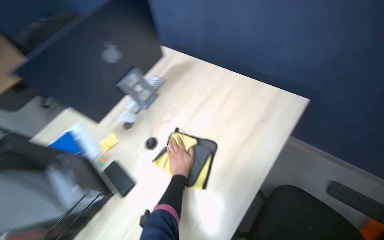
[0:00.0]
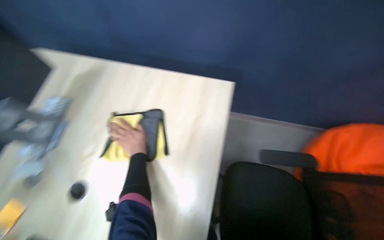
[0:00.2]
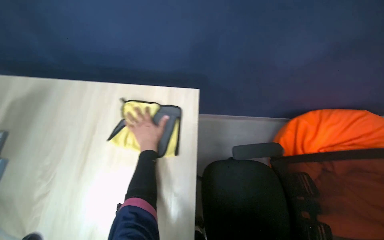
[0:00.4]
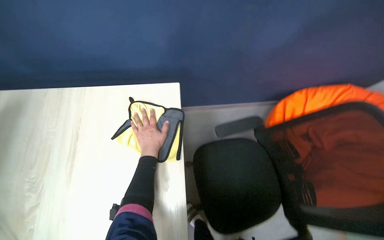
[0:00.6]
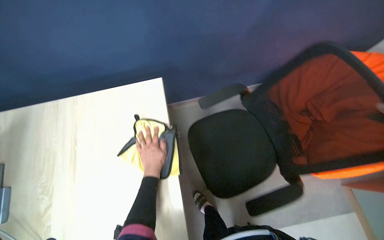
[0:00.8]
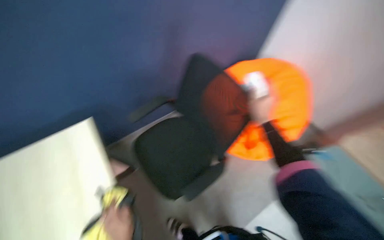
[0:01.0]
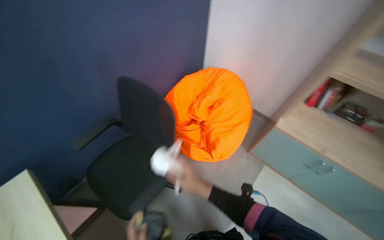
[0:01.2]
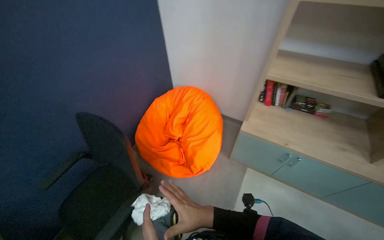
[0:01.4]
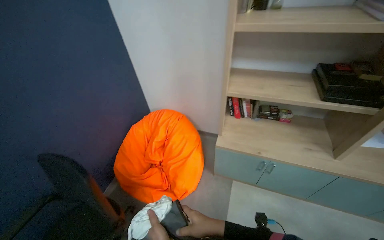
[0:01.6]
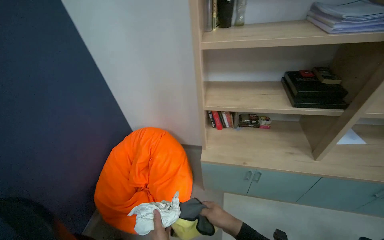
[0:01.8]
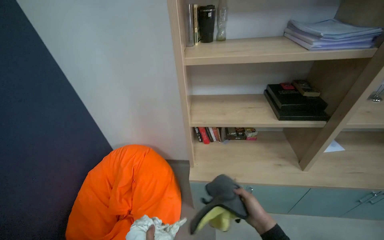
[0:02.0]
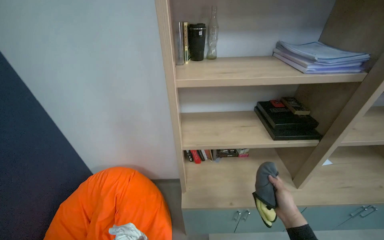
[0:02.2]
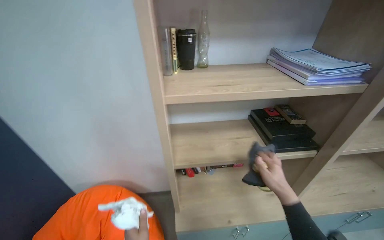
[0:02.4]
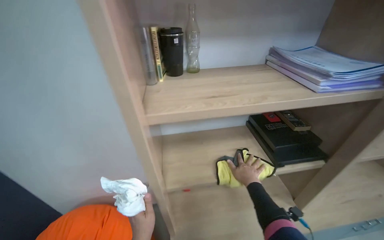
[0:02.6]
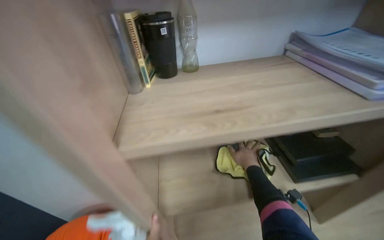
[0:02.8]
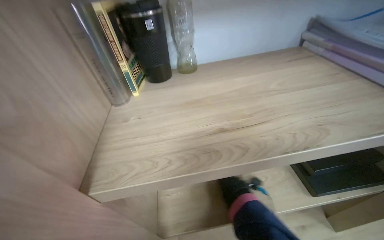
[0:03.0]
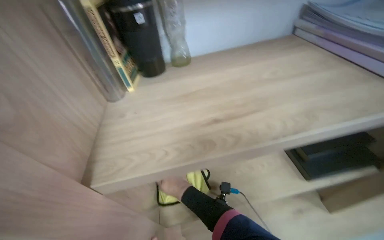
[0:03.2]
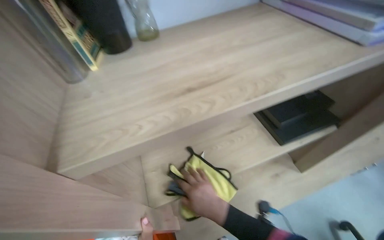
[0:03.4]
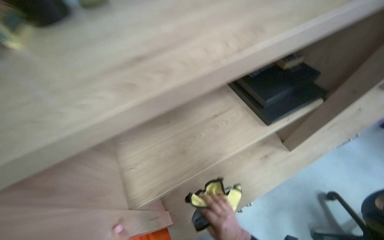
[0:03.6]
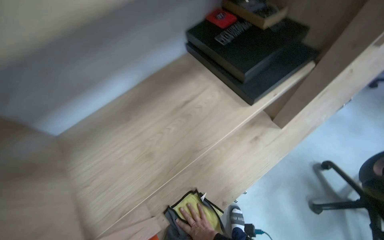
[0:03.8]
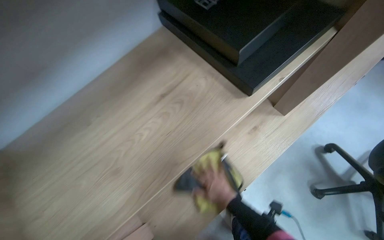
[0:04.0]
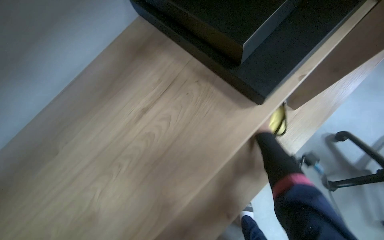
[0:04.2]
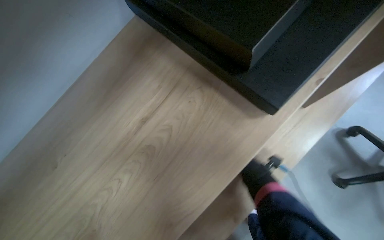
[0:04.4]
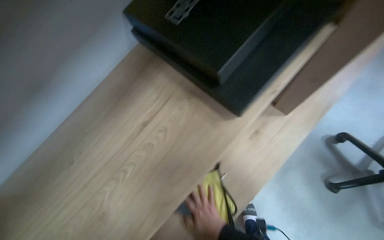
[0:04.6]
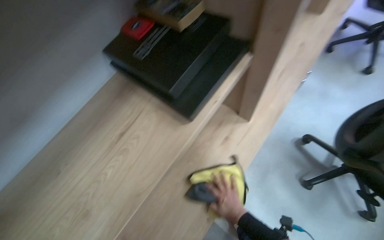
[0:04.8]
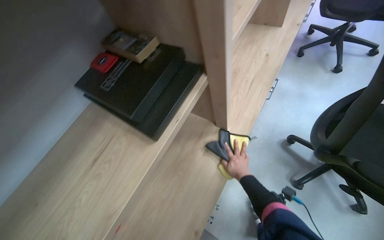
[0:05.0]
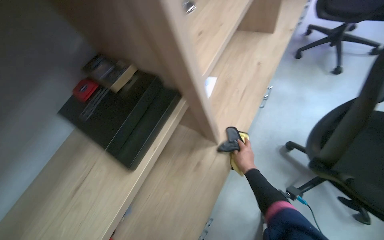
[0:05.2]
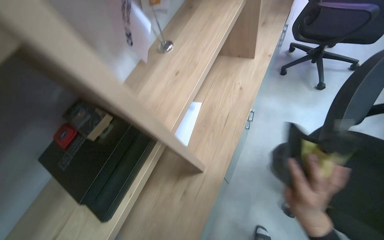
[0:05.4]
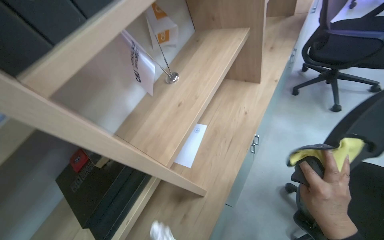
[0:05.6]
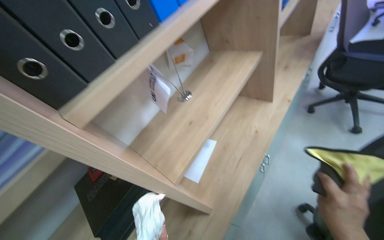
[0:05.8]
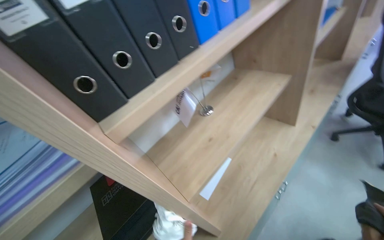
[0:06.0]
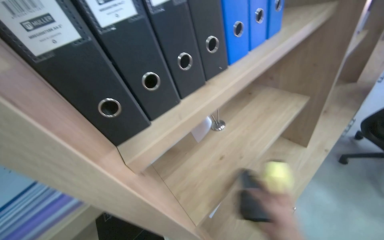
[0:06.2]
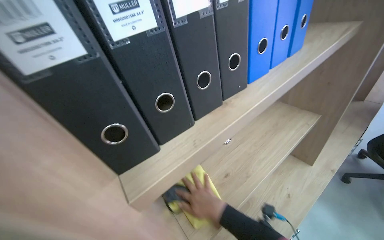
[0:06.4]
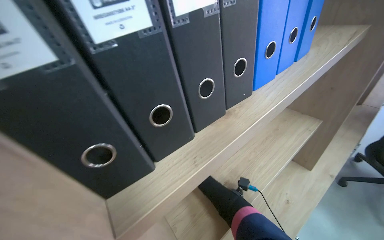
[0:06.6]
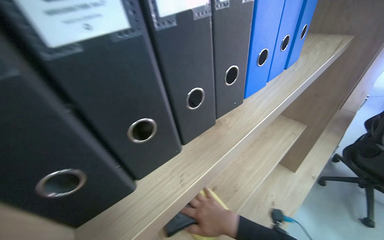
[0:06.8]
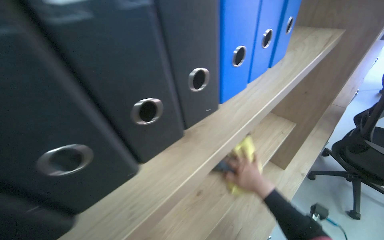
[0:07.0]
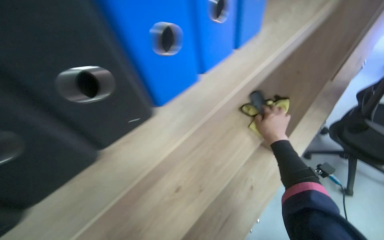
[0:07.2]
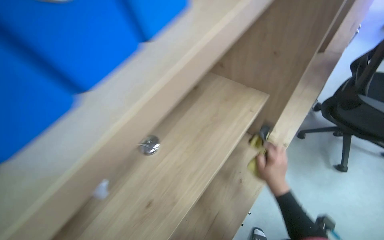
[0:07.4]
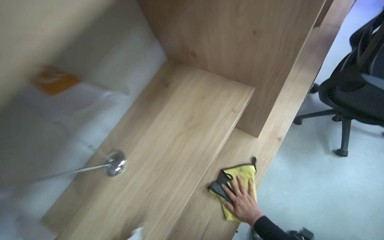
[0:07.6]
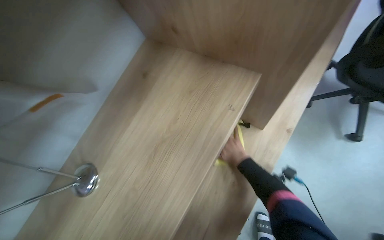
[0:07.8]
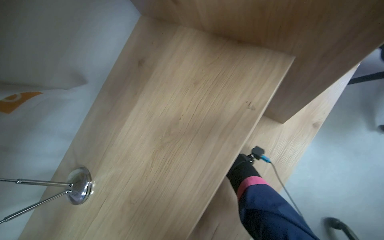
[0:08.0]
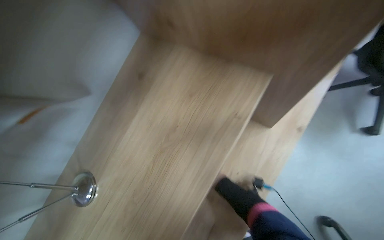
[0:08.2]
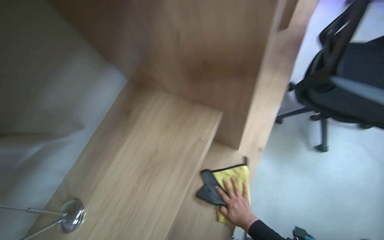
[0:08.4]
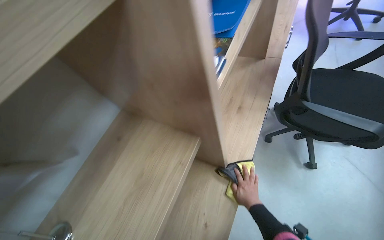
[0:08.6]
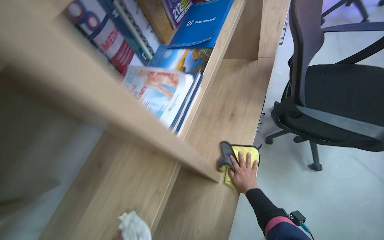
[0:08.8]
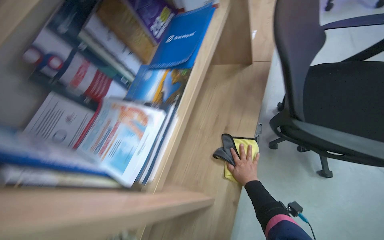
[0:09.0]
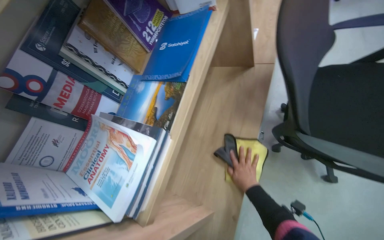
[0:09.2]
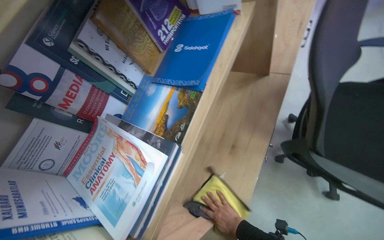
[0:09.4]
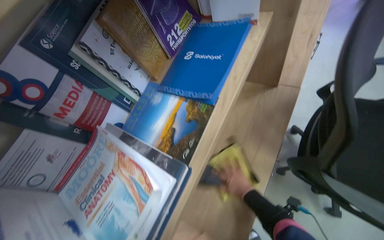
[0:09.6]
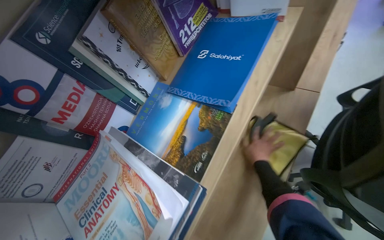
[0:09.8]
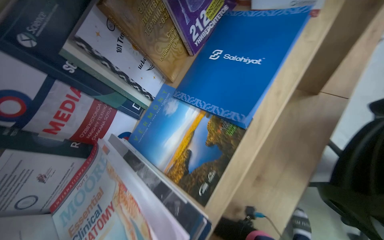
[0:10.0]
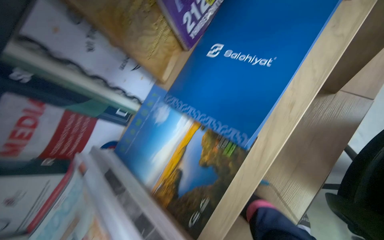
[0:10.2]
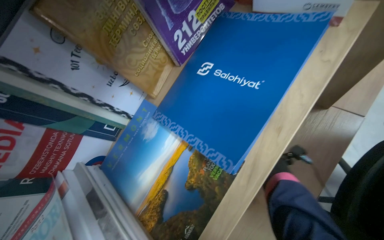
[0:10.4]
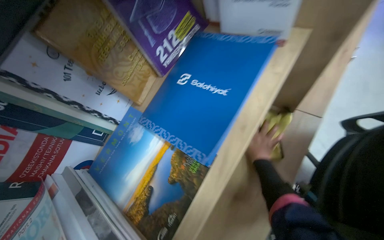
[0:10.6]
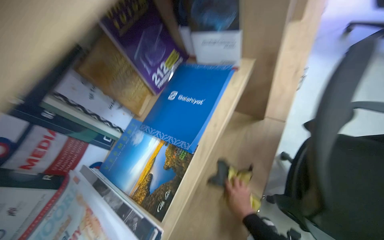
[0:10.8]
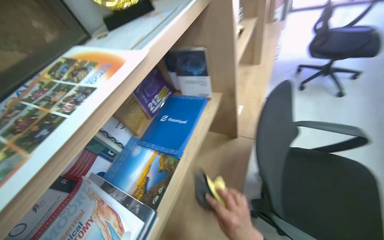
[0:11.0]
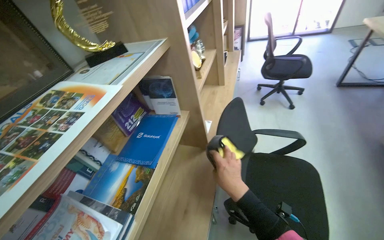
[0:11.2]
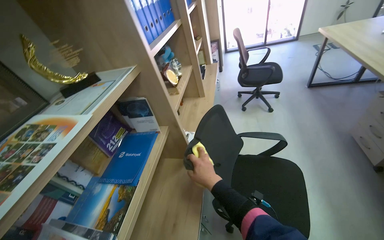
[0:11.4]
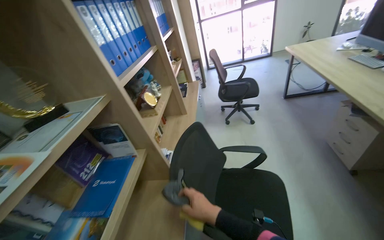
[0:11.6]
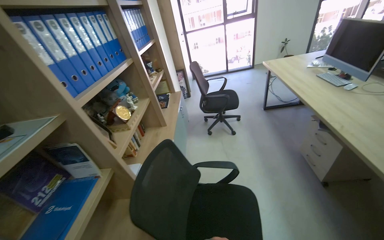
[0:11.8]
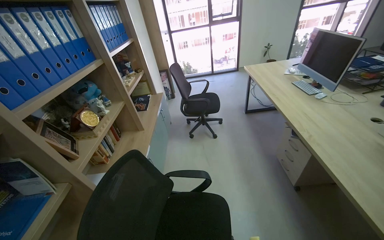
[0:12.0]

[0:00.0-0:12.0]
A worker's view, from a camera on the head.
Job: wiping surfaces.
The whole recording: Wiping office bookshelves. The worker wipes the wooden shelves of the office bookshelf.
0:00.0 to 0:01.6: The wearer looks roughly 70 degrees further to the right.
0:01.6 to 0:03.0: The head travels approximately 70 cm. The wearer's head swings approximately 25 degrees to the right.
0:03.0 to 0:04.4: The camera travels about 50 cm. The wearer's head swings about 35 degrees to the right. The wearer looks roughly 30 degrees further downward.
0:04.4 to 0:06.0: The wearer moves about 60 cm. The view tips upward by roughly 30 degrees.
0:06.0 to 0:07.6: The head travels some 50 cm. The wearer looks some 20 degrees further downward.
0:07.6 to 0:09.0: The wearer moves about 40 cm.
0:09.0 to 0:10.4: The wearer moves some 40 cm.
0:10.4 to 0:12.0: The camera travels roughly 80 cm. The wearer's head swings about 40 degrees to the right. The view tilts some 40 degrees upward.

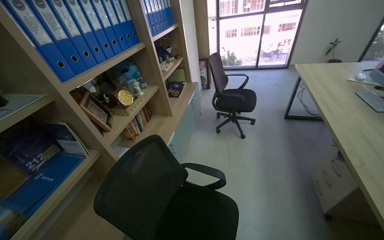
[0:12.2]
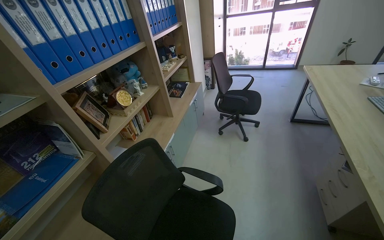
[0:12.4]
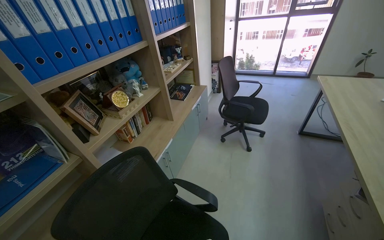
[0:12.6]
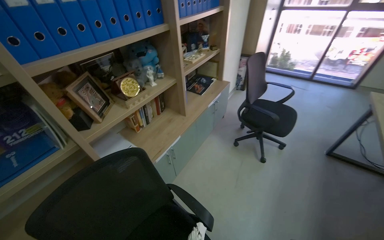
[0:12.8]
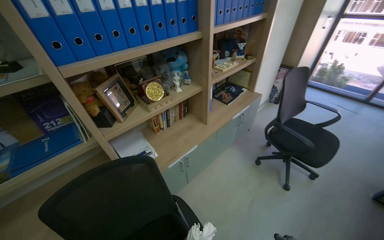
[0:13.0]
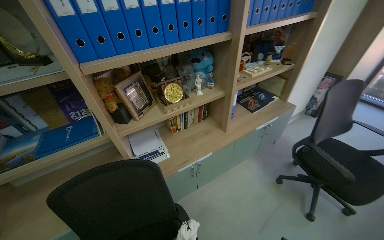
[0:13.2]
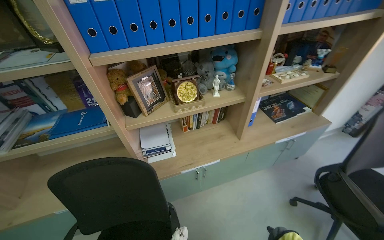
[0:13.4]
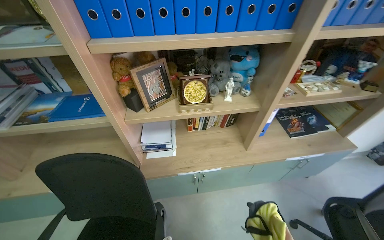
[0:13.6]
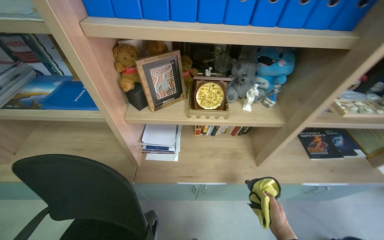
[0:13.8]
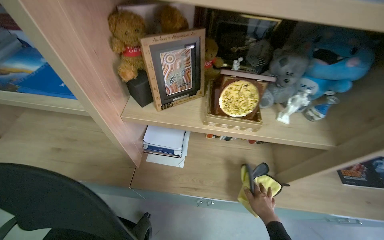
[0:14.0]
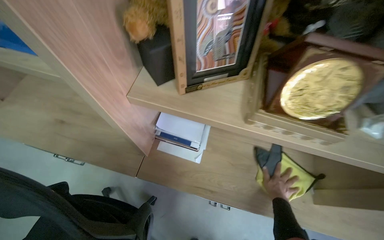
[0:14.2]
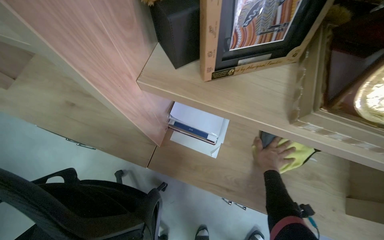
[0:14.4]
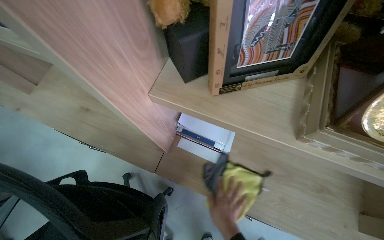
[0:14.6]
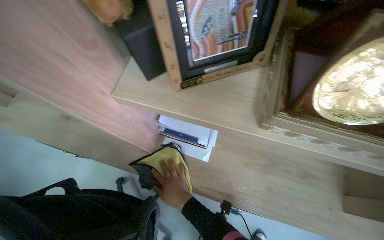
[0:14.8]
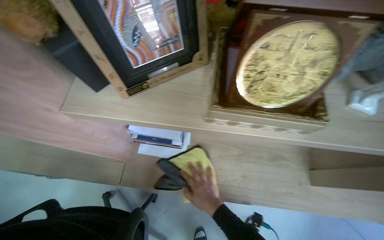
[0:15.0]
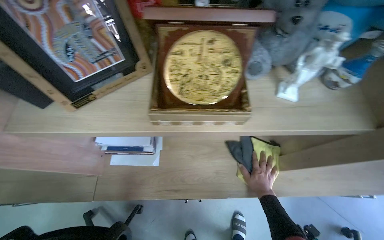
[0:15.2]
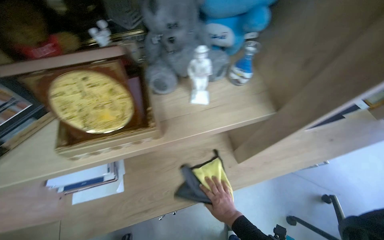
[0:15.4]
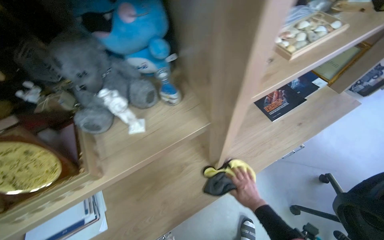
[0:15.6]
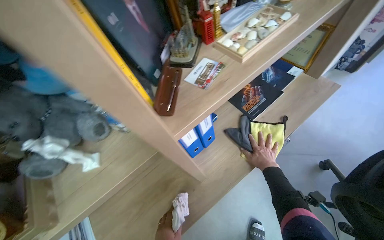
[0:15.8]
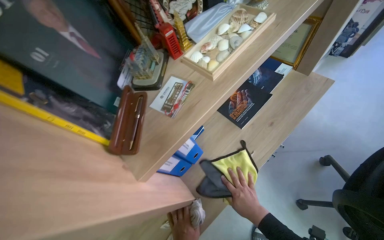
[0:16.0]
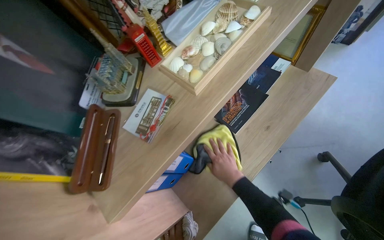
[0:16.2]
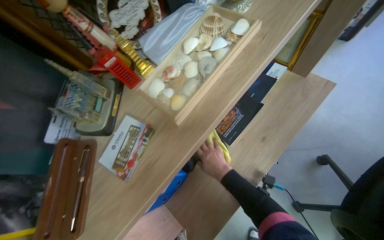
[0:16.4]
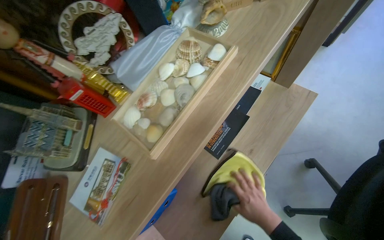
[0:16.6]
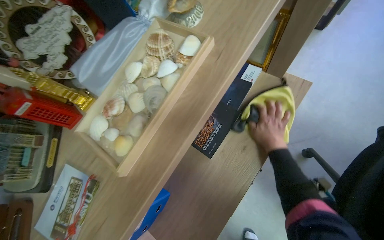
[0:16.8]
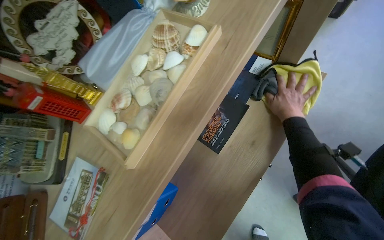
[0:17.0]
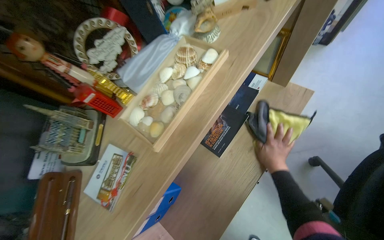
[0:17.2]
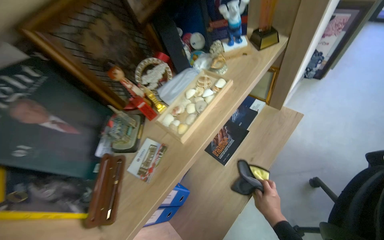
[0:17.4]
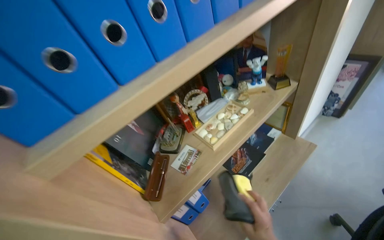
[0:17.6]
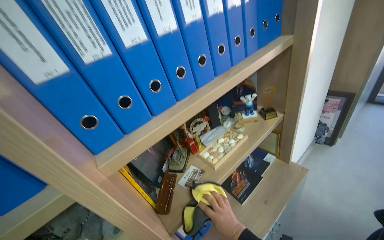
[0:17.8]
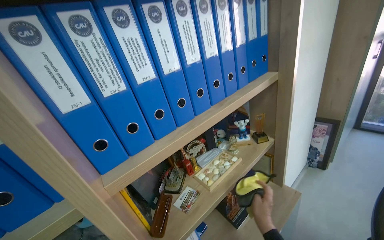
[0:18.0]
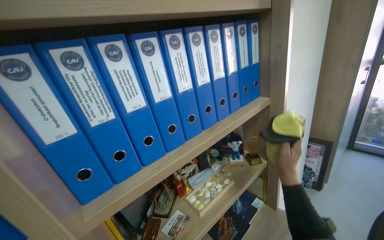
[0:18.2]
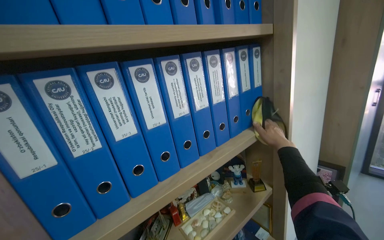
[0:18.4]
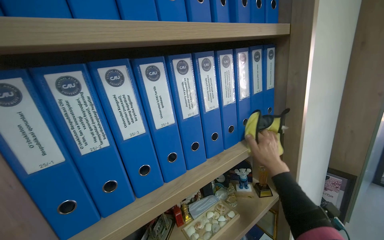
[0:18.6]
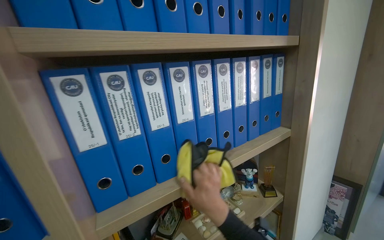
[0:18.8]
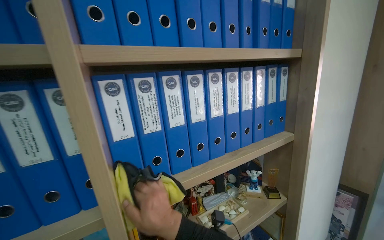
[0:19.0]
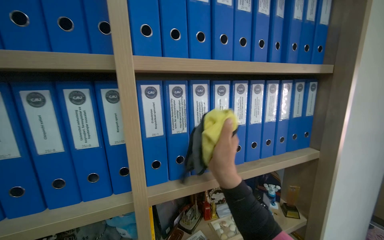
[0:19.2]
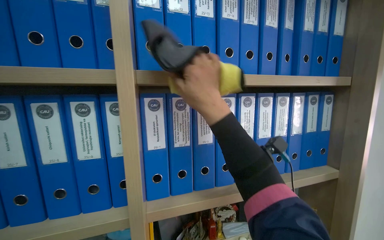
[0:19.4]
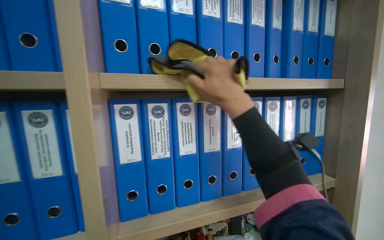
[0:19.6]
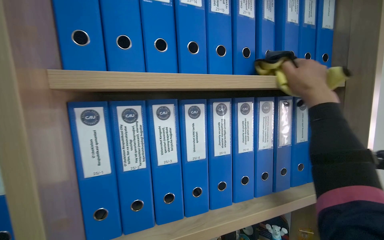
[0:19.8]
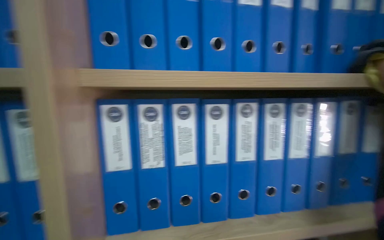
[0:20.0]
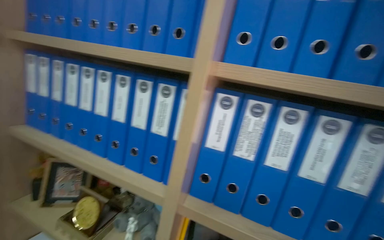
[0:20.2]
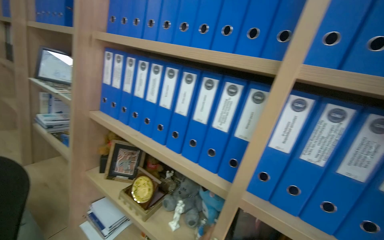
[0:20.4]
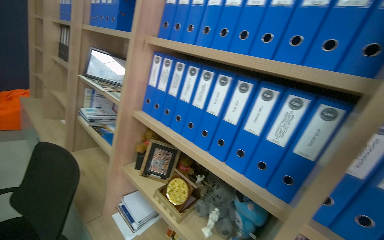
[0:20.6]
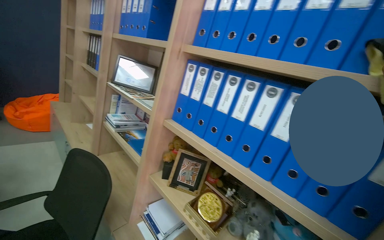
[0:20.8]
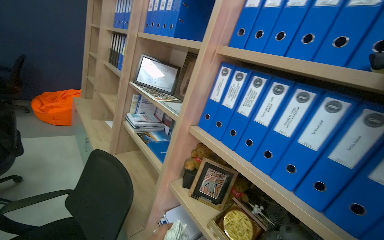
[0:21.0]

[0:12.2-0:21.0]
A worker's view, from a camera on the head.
Job: wiping surfaces.
The whole recording: Wiping office bookshelves. The worker wipes the wooden shelves of the office bookshelf.
0:12.2 to 0:13.6: The camera travels some 70 cm. The wearer's head swings approximately 65 degrees to the left.
0:13.6 to 0:15.2: The camera travels some 60 cm. The view tilts approximately 20 degrees downward.
0:15.2 to 0:16.6: The camera is carried about 80 cm. The scene turns roughly 50 degrees counterclockwise in the picture.
0:16.6 to 0:18.0: The head travels approximately 50 cm. The camera pitches upward, by approximately 40 degrees.
0:18.0 to 0:19.6: The wearer's head swings roughly 25 degrees to the left. The view tips upward by approximately 20 degrees. The right hand moves up and down the picture over some 35 cm, changing direction 2 times.
0:19.6 to 0:21.0: The wearer's head swings roughly 70 degrees to the left.
